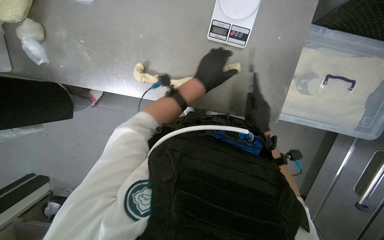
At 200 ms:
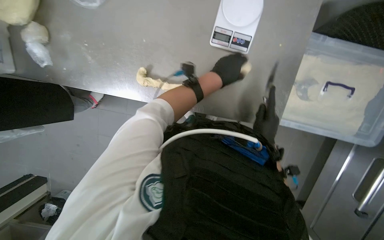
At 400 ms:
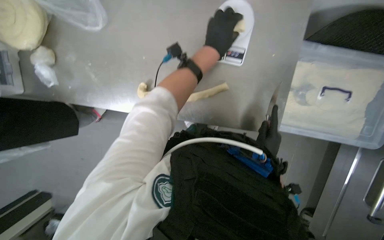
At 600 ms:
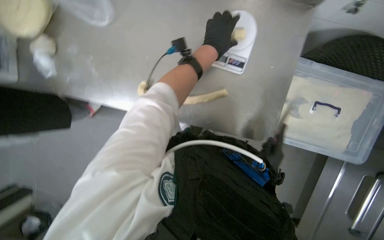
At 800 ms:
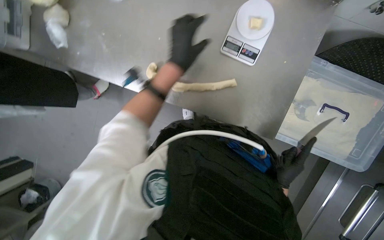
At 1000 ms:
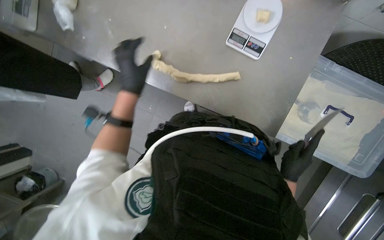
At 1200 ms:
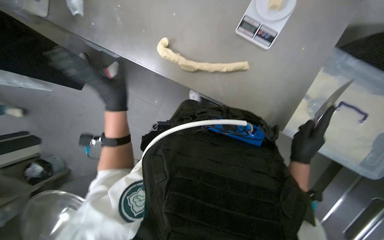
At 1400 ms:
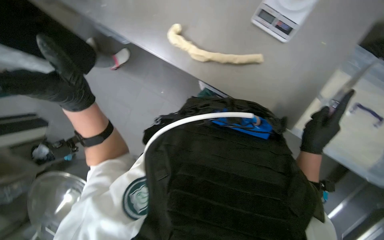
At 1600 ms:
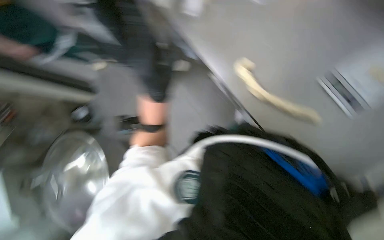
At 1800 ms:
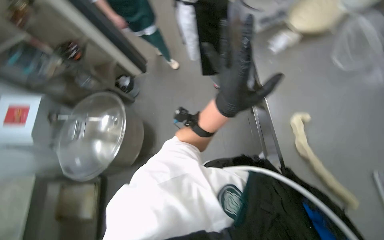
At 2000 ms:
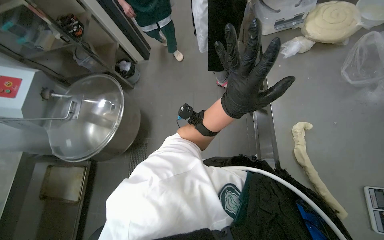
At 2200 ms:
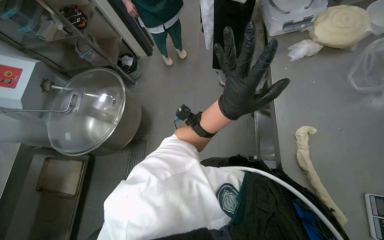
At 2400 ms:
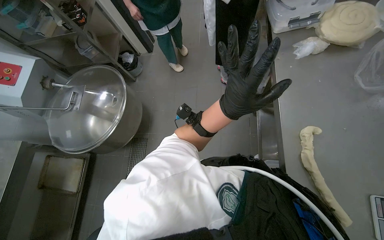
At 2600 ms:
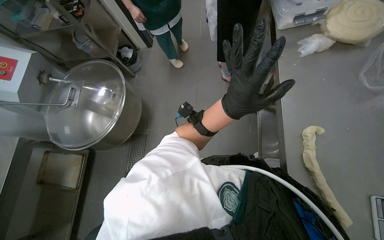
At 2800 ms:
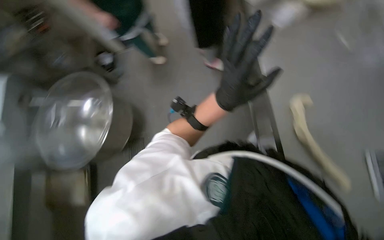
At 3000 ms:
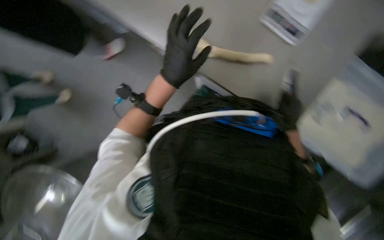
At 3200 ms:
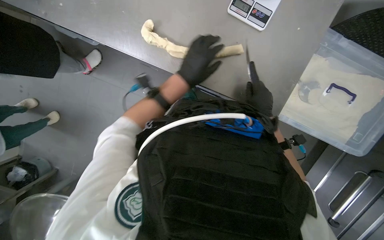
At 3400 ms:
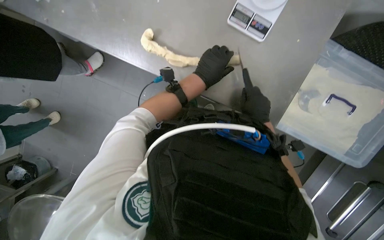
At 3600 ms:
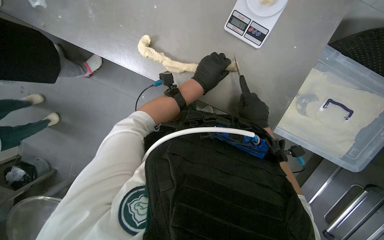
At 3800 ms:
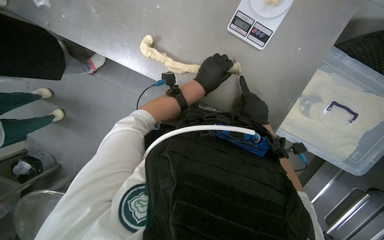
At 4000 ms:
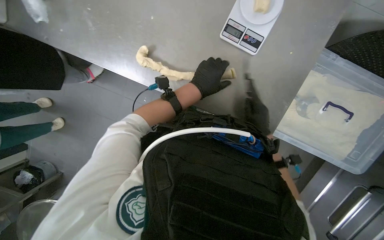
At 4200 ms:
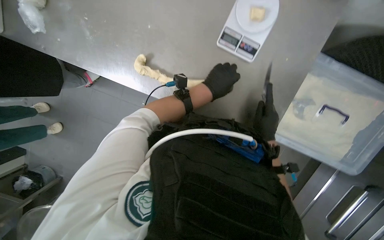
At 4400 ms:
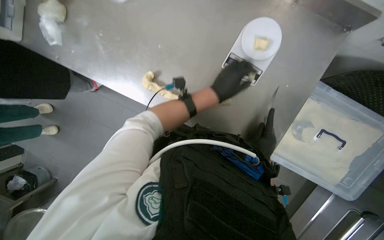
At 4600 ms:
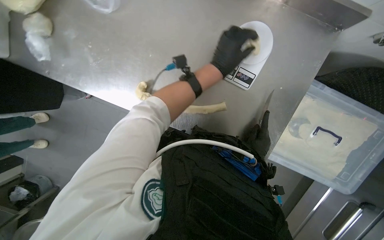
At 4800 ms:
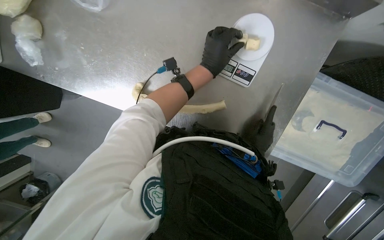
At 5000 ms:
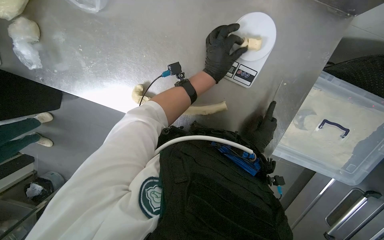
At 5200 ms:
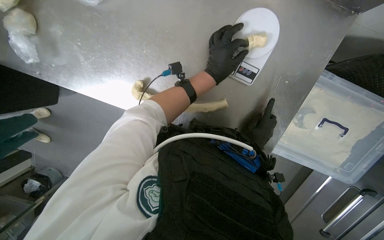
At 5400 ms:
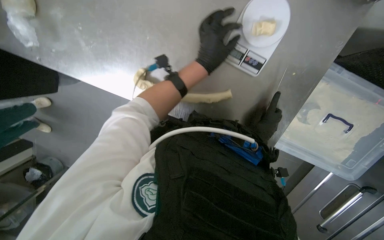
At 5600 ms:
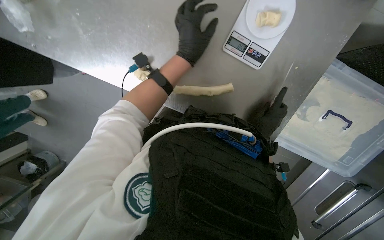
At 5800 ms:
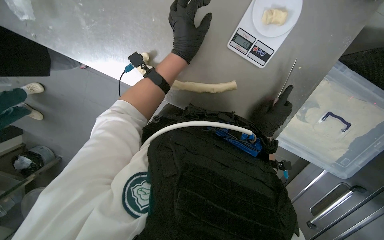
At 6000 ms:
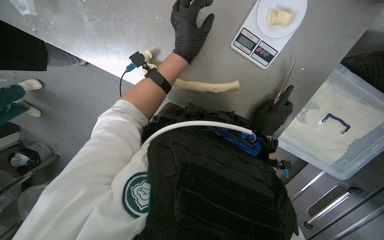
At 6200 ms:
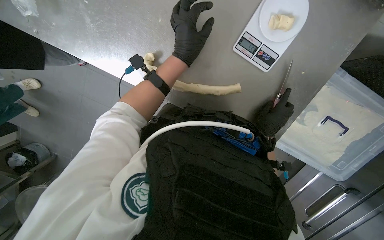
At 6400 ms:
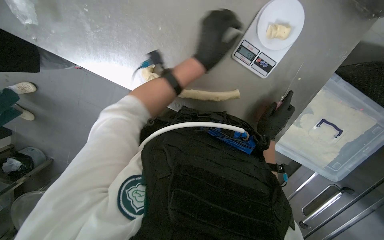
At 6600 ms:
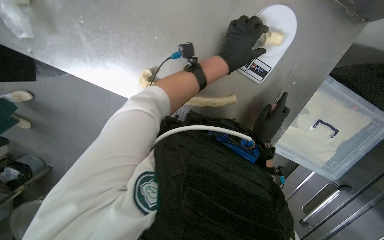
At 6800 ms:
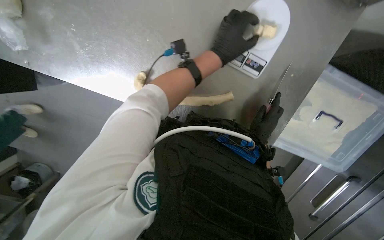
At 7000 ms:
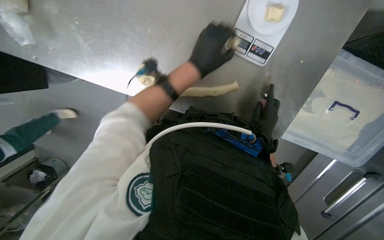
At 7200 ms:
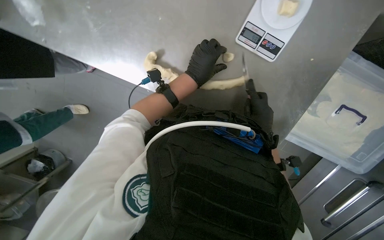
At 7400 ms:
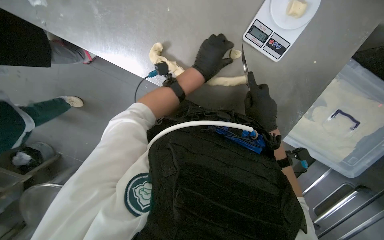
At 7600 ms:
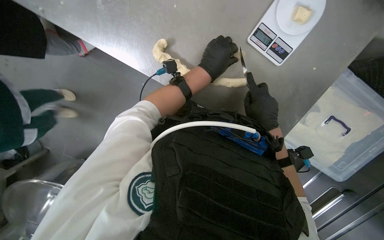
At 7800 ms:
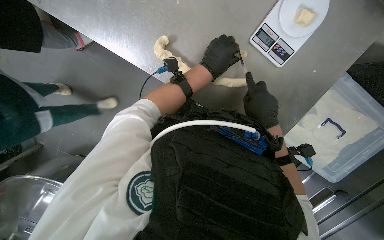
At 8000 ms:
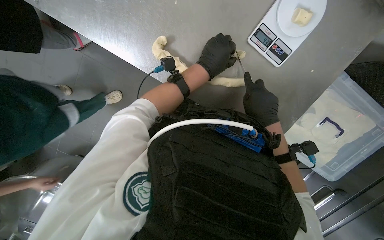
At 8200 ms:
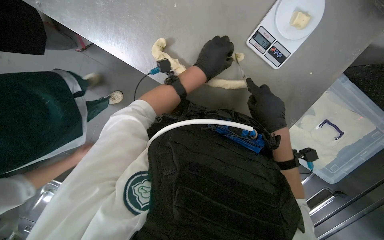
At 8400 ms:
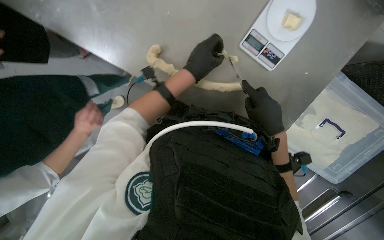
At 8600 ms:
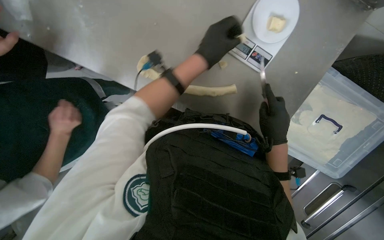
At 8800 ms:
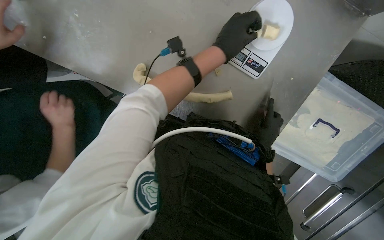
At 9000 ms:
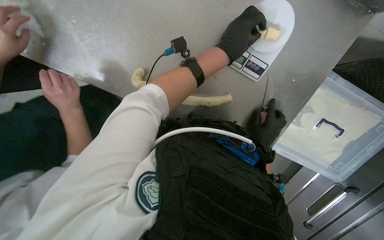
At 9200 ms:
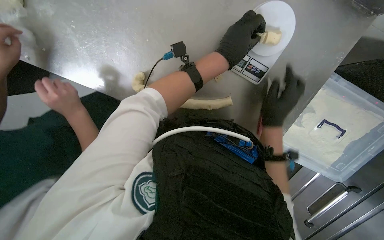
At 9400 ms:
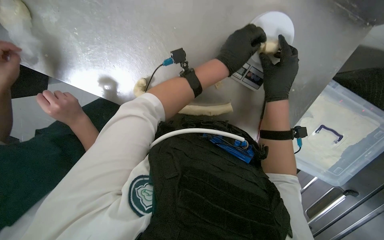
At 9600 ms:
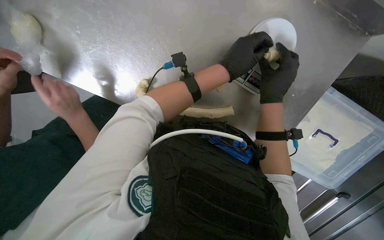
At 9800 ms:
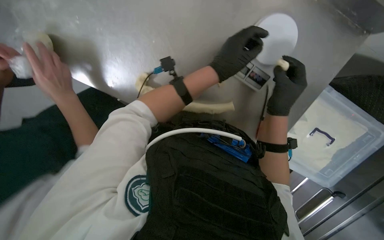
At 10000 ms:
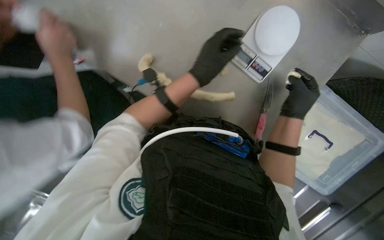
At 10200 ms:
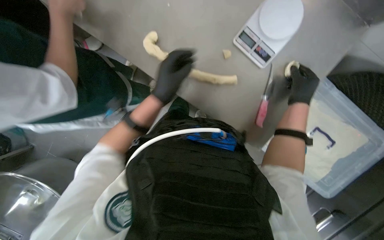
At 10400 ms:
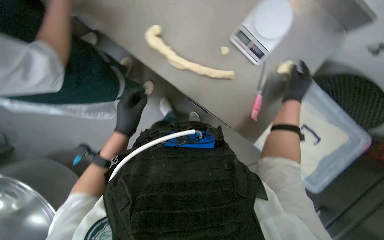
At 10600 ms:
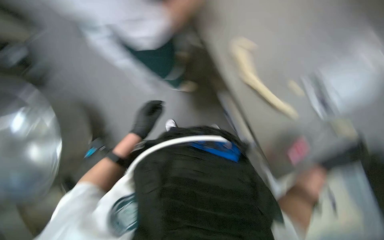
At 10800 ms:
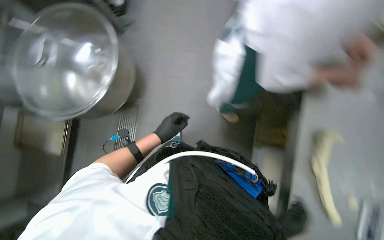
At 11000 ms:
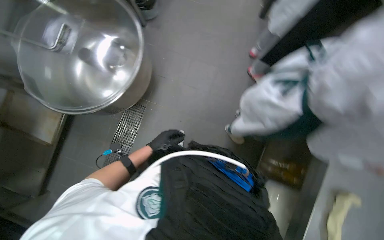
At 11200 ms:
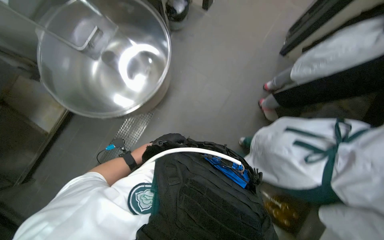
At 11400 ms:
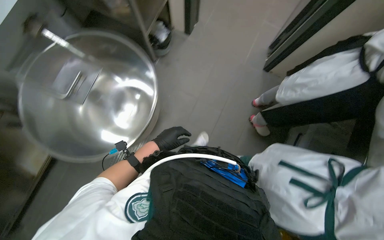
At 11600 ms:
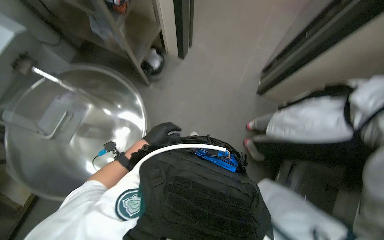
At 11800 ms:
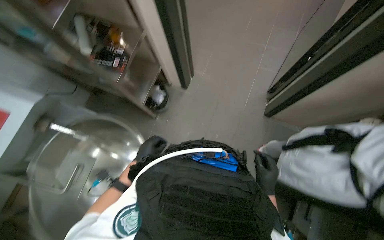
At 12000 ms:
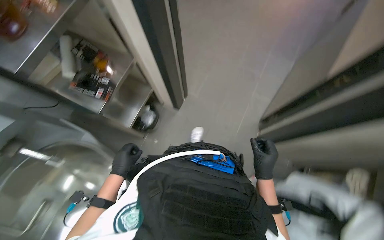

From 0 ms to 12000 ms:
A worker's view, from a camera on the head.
Job: preparing food.
The whole recording: Cutting dough into portions. The worker cuts a long piece of dough into smaller portions using a knife and places them on a scale.
From 0 ms to 1600 ms: The left hand shifts about 25 cm to the left and nearer to the camera.
From 3000 ms to 4400 ms: The left hand is displaced to the right by some 20 cm.
From 4400 ms to 6000 ms: The left hand heads to the left, covering about 10 cm.
From 6000 ms to 7600 ms: The right hand moves nearer to the camera, about 10 cm.
From 9000 ms to 10400 ms: The left hand shifts roughly 40 cm to the left and down the picture. The right hand heads up the picture and to the right, covering some 20 cm.
From 10400 ms to 12000 ms: The head travels roughly 1 m.

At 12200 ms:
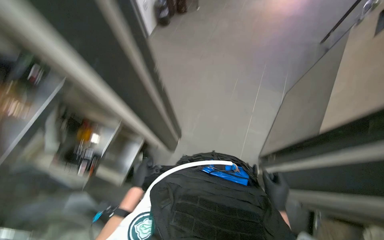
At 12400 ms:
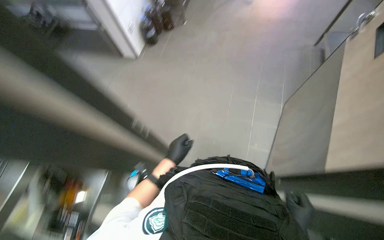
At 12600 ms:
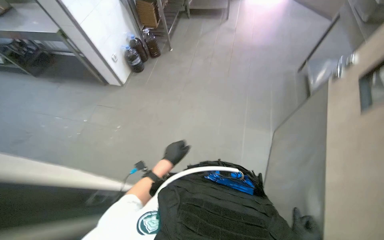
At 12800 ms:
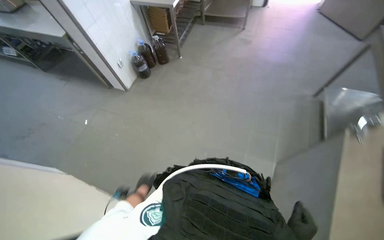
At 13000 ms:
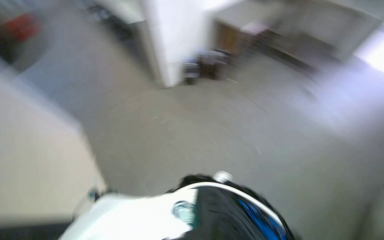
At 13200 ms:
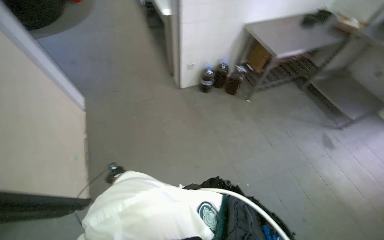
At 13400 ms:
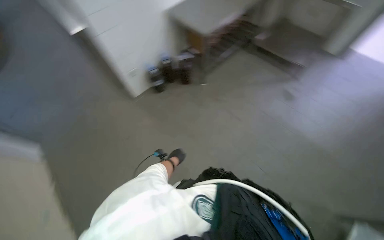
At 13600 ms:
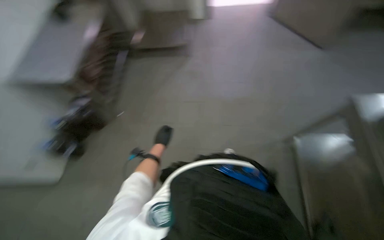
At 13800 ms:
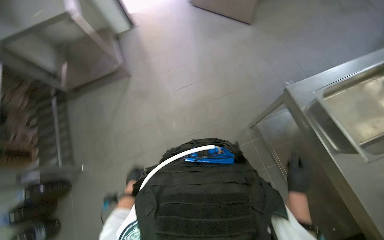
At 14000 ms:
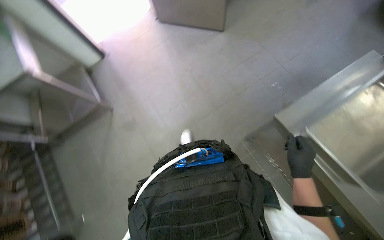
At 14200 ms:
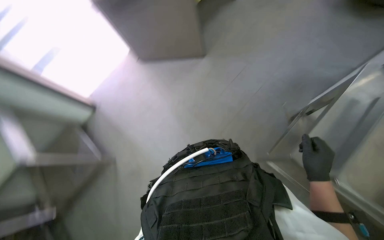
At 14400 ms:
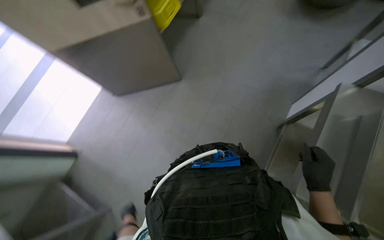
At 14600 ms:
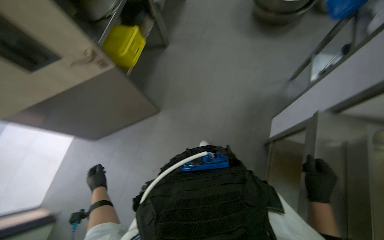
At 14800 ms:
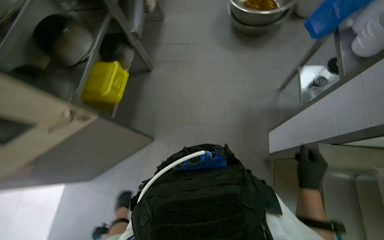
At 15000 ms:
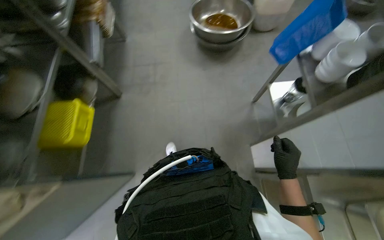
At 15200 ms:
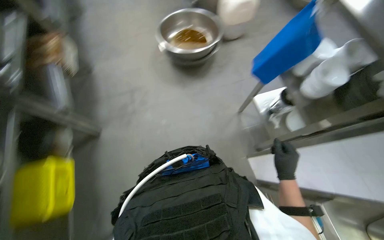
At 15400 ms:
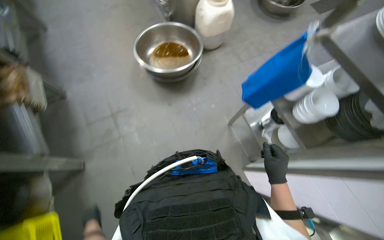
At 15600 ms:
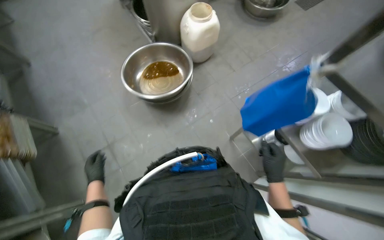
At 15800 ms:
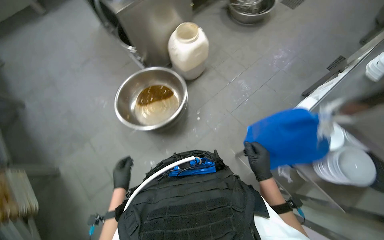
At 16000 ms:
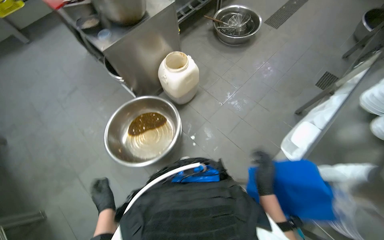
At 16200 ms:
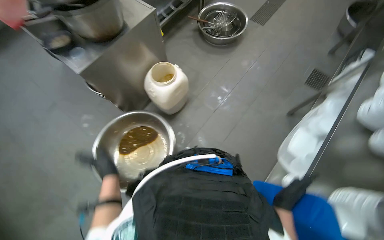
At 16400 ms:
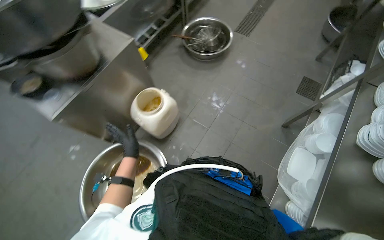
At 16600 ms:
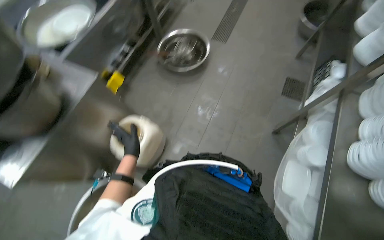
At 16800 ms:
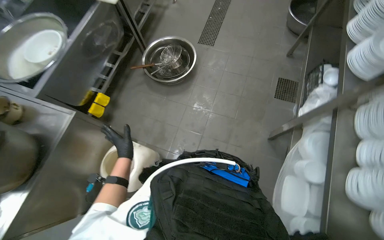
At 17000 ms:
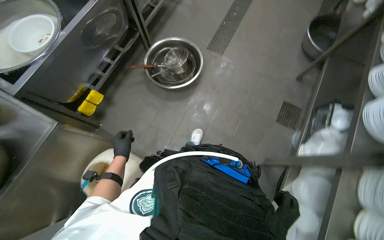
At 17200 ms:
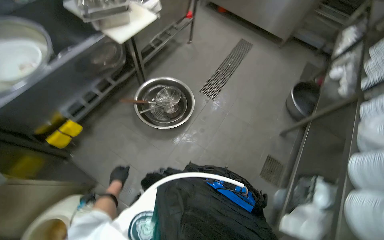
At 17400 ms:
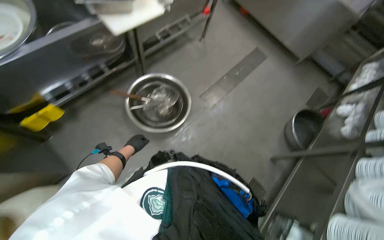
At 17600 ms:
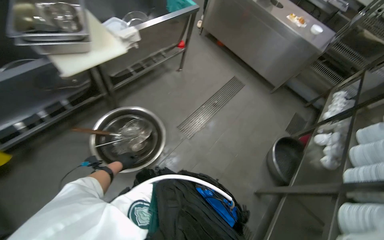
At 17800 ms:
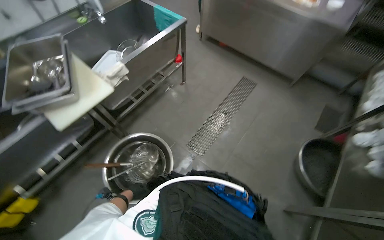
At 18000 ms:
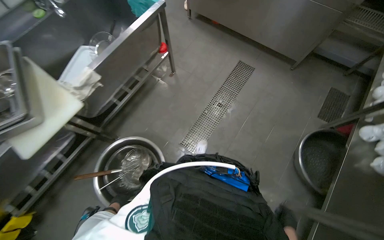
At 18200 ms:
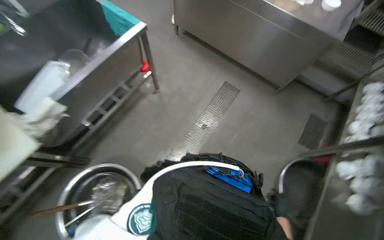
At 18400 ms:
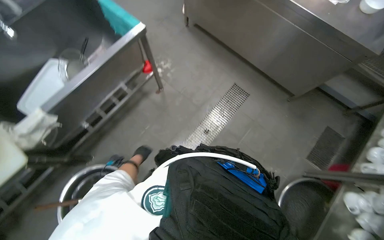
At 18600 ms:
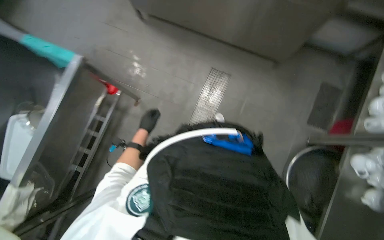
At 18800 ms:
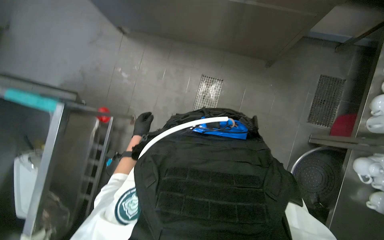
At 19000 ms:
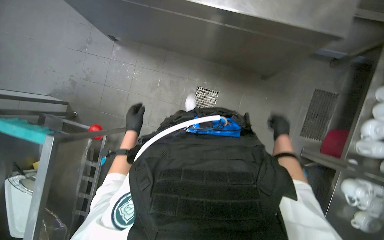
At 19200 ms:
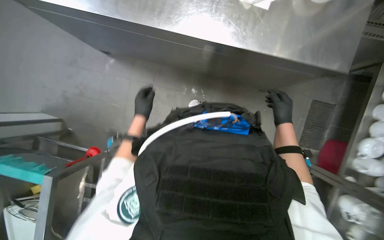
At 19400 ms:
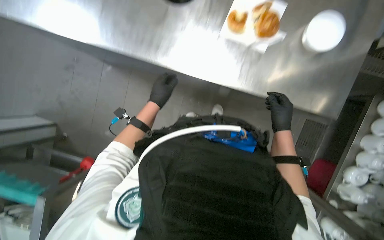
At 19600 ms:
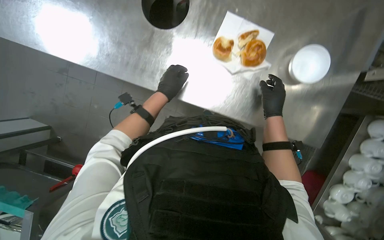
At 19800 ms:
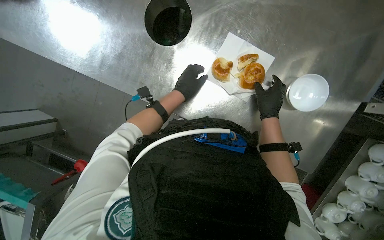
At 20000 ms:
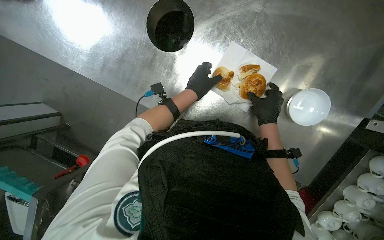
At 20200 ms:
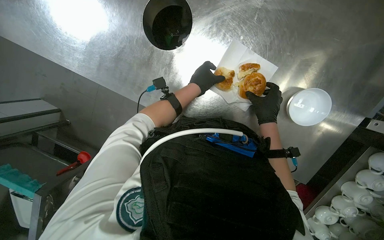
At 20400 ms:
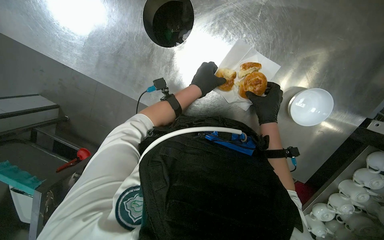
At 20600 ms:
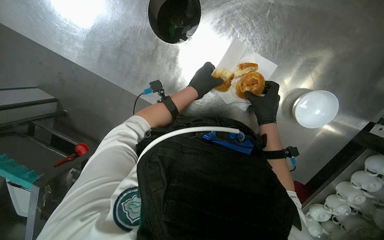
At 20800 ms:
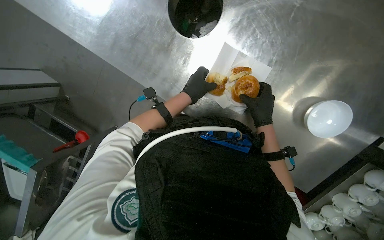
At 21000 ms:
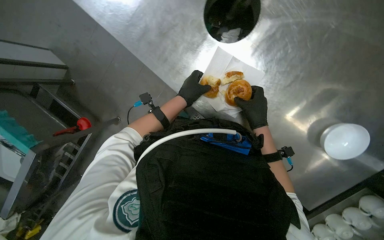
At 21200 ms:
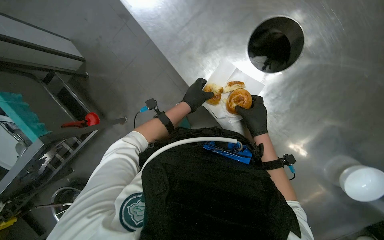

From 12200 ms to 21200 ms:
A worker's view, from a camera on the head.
Job: preparing food.
The whole recording: Cutting dough into portions. The worker cuts a long piece of dough into smaller portions using a knife and places them on a scale.
From 13800 ms to 15200 ms: The wearer moves roughly 60 cm. The wearer's head swings about 45 degrees to the right.
From 15200 ms to 16600 ms: The camera travels some 1.5 m. The wearer's head swings roughly 45 degrees to the right.
From 16600 ms to 18200 ms: The head travels about 1.5 m.
From 19800 ms to 21200 ms: Everything in view rotates about 25 degrees clockwise. The left hand shifts about 10 cm farther from the camera.
